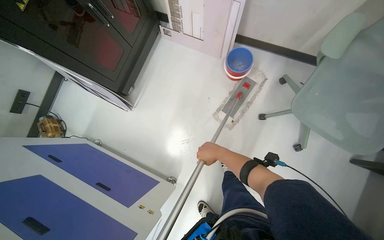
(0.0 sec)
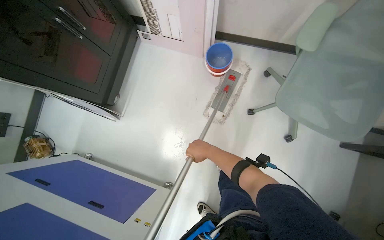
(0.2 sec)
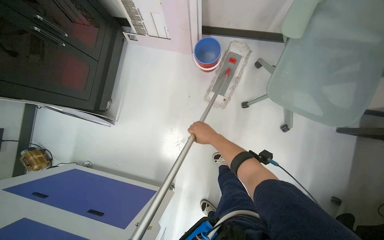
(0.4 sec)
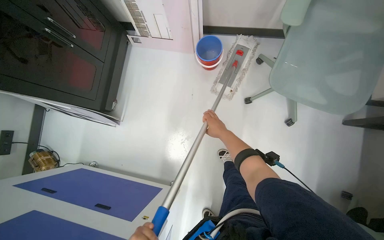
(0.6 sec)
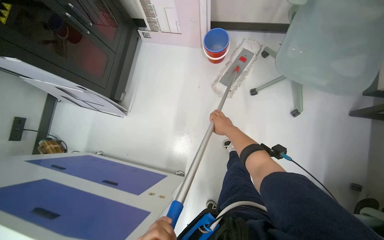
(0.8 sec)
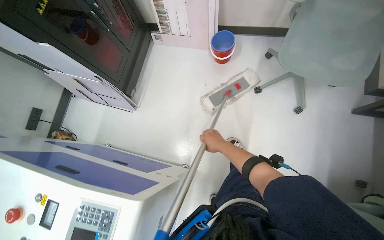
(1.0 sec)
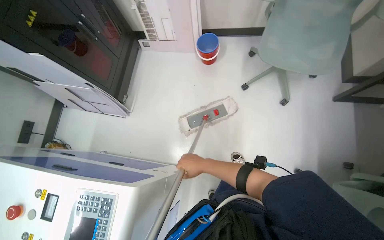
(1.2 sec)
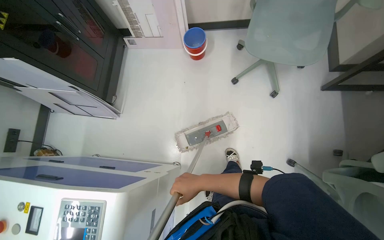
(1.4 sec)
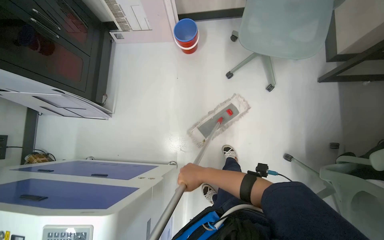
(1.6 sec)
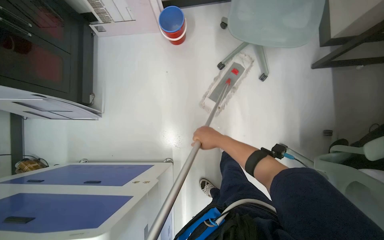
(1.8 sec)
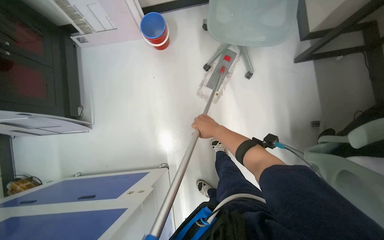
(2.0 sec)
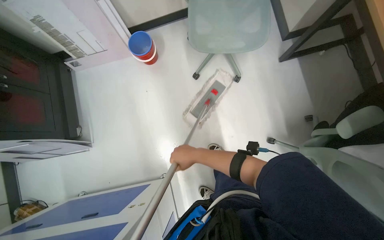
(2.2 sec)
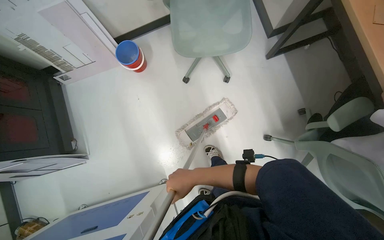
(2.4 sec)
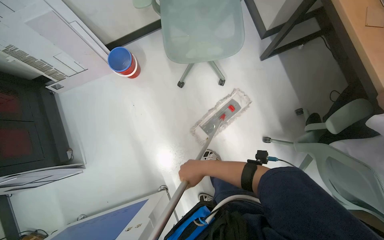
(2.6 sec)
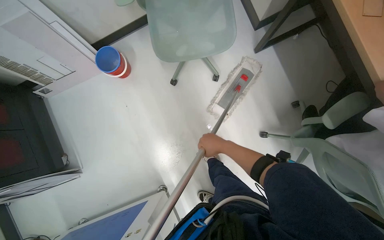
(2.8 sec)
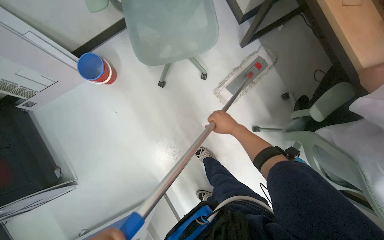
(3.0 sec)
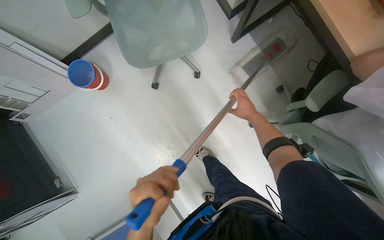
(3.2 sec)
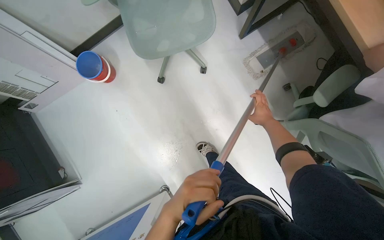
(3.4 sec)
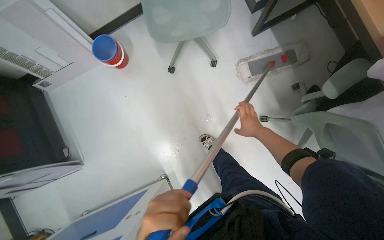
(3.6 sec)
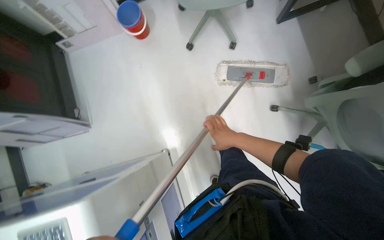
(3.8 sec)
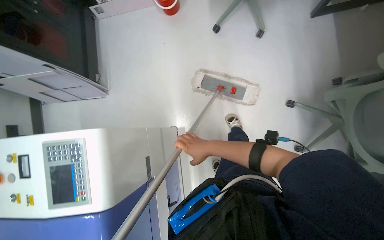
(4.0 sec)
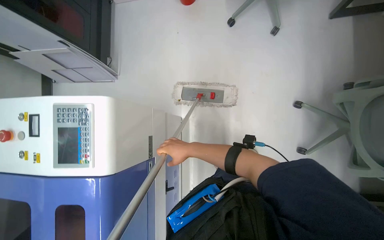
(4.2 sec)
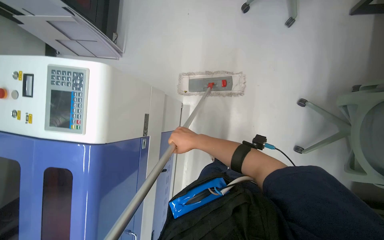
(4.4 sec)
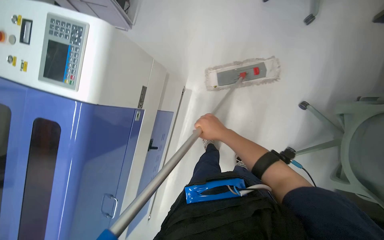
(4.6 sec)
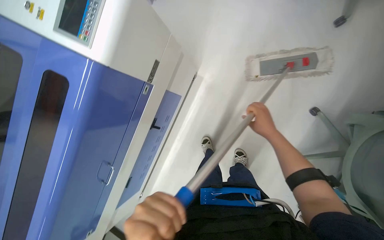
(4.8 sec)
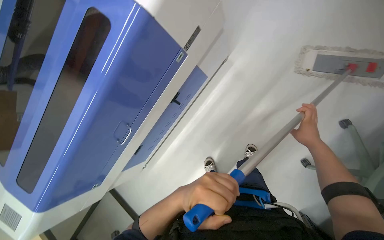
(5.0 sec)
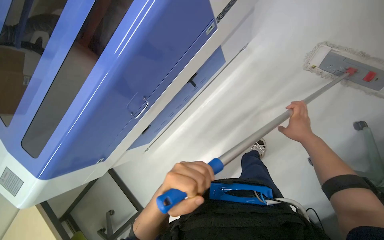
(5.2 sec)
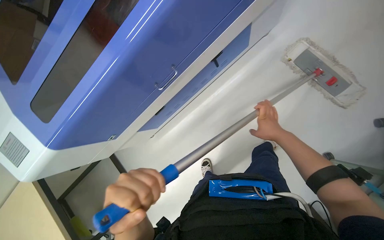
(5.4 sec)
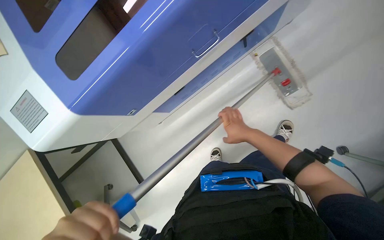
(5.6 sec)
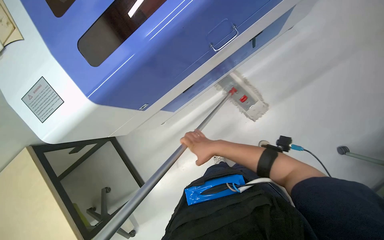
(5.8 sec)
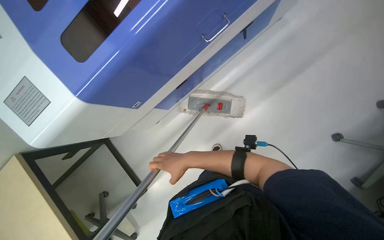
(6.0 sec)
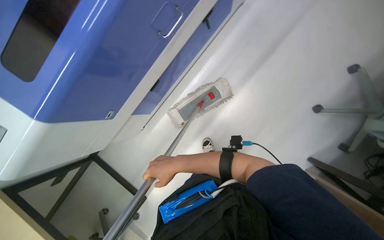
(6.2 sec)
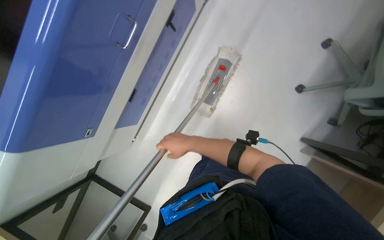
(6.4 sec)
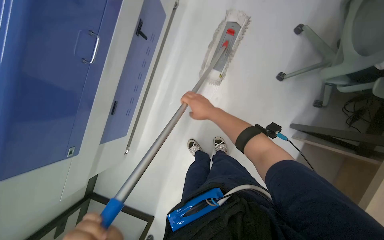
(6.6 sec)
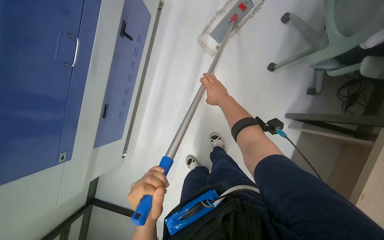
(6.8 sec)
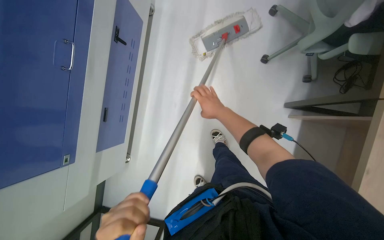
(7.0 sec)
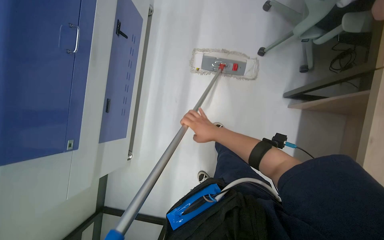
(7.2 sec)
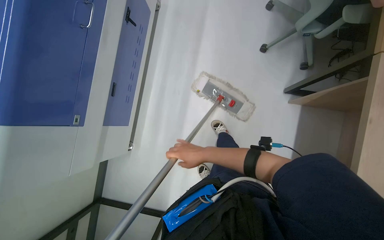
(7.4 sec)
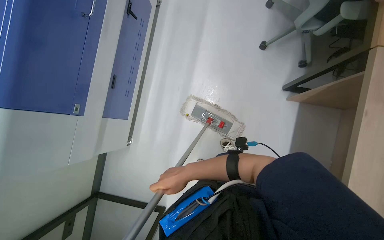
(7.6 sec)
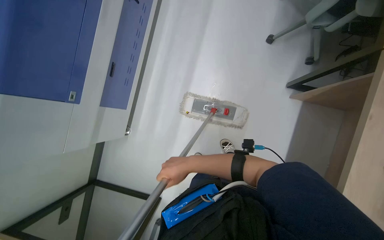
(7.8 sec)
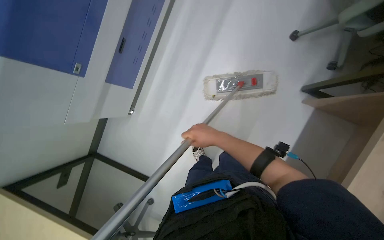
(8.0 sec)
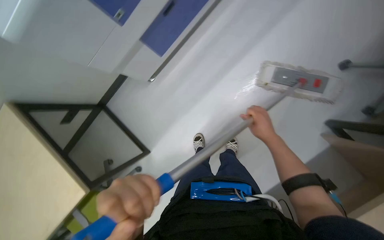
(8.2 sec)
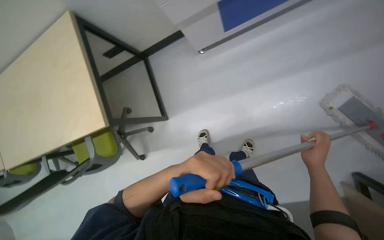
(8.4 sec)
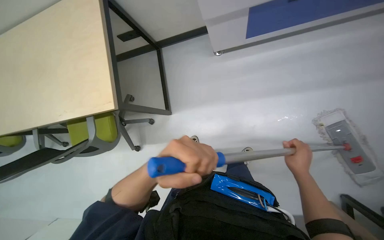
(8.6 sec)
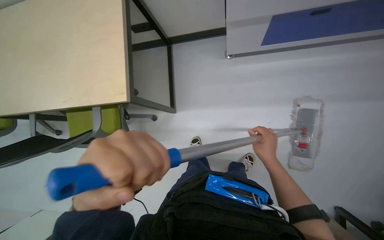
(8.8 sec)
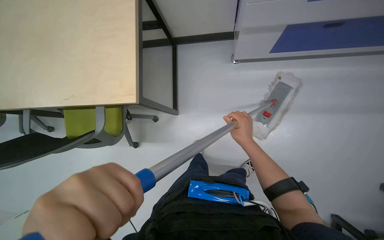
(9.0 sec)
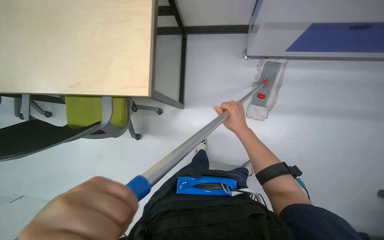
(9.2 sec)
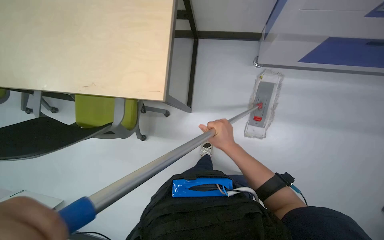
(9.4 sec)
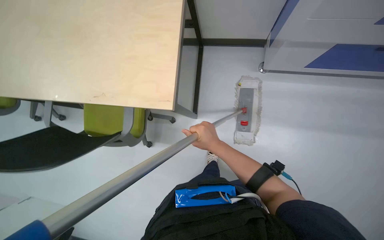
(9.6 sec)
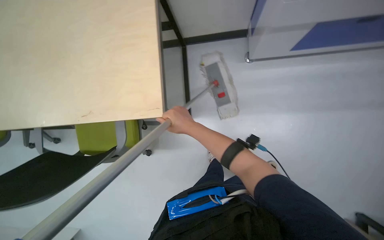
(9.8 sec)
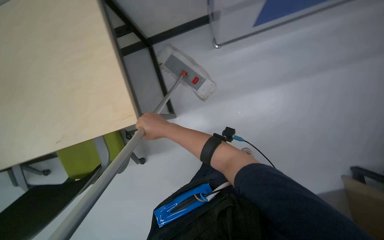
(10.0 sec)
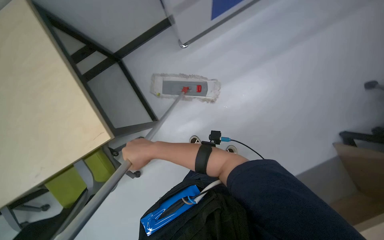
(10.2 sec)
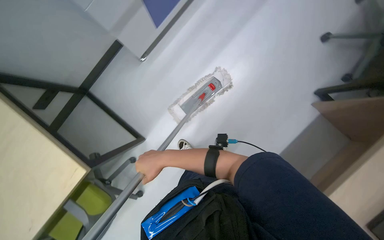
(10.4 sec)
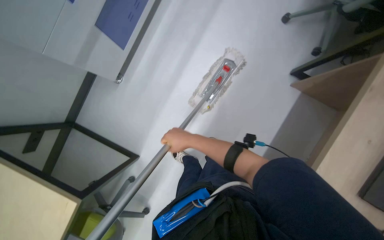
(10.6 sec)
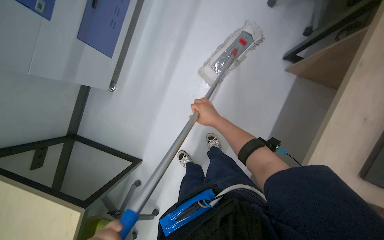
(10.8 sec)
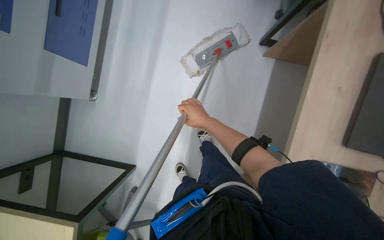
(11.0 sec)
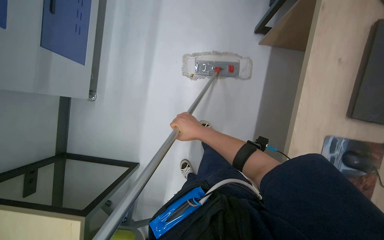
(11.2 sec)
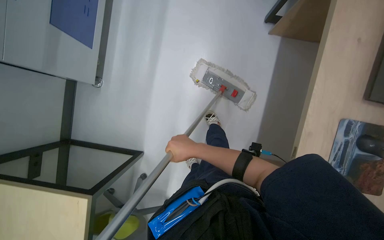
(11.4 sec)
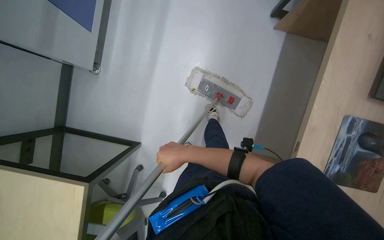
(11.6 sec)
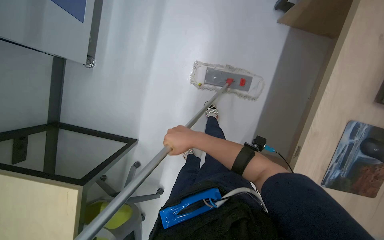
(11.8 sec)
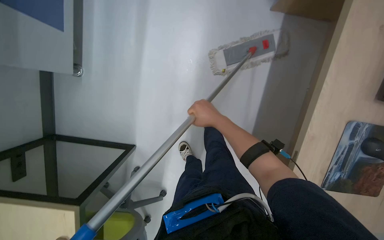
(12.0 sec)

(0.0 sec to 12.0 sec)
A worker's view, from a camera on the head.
Job: mopping floor.
The whole recording: Mopping office floor. The worker mops the office floor, moving chairs and opening a glass door to clean the entire area.
0.0 sec - 1.6 sec: The right hand is displaced down the picture by some 40 cm.
1.6 sec - 3.0 sec: Everything in view rotates some 30 degrees counterclockwise. The right hand goes up and down the picture, some 15 cm each way, reversing 2 times.
3.0 sec - 4.4 sec: The camera is carried some 60 cm. Everything in view rotates about 35 degrees clockwise.
4.4 sec - 6.0 sec: The view tips downward by about 15 degrees. The scene turns about 40 degrees clockwise in the picture.
6.0 sec - 7.6 sec: The right hand travels up the picture and back again, some 35 cm each way.
7.6 sec - 9.0 sec: The camera is carried about 40 cm. The wearer looks some 20 degrees further downward. The scene turns approximately 75 degrees clockwise in the picture.
9.0 sec - 10.4 sec: The scene rotates counterclockwise by approximately 25 degrees.

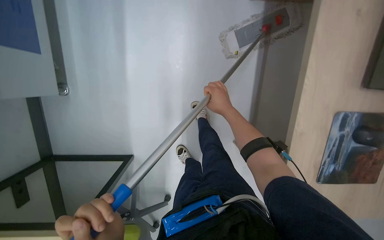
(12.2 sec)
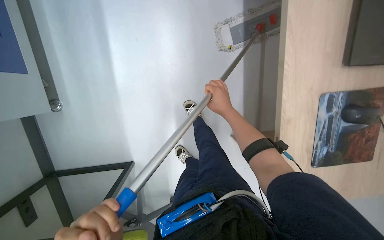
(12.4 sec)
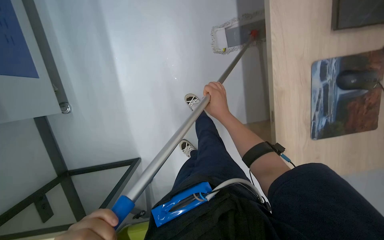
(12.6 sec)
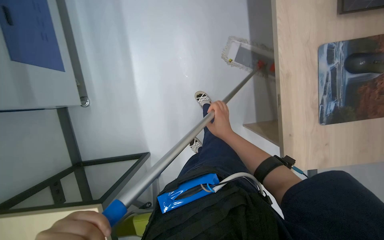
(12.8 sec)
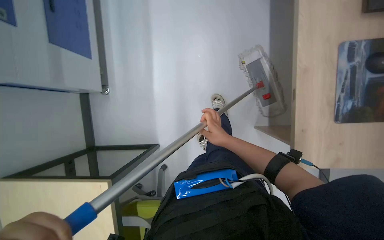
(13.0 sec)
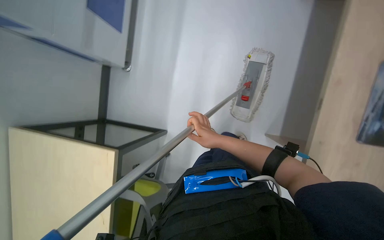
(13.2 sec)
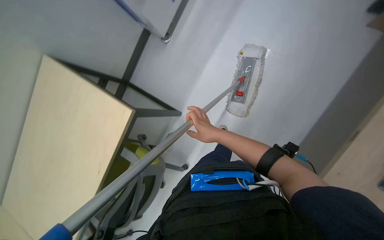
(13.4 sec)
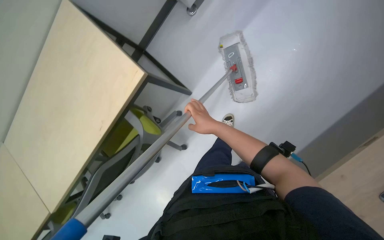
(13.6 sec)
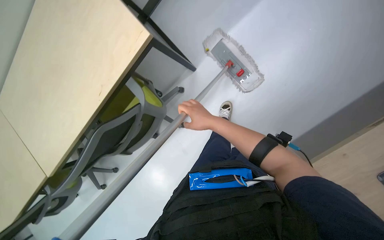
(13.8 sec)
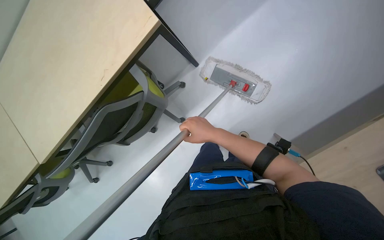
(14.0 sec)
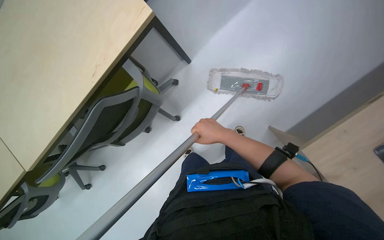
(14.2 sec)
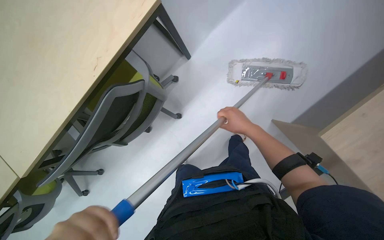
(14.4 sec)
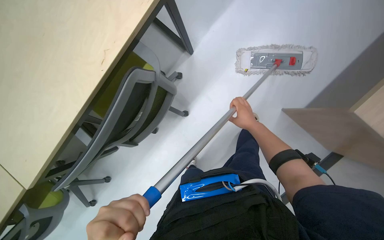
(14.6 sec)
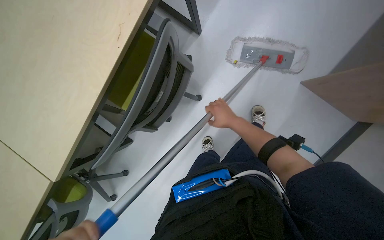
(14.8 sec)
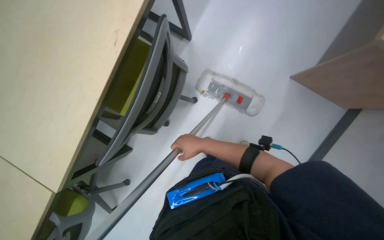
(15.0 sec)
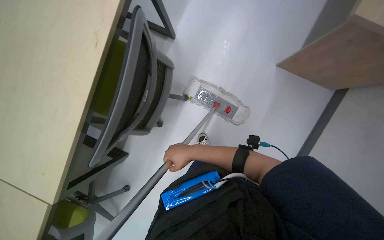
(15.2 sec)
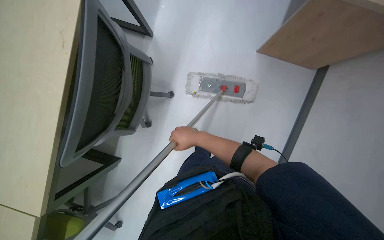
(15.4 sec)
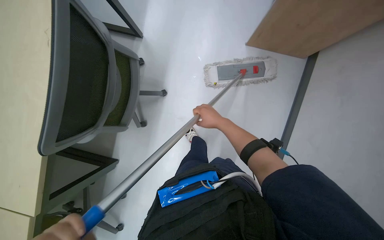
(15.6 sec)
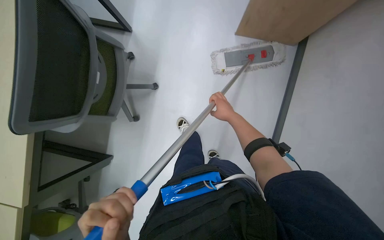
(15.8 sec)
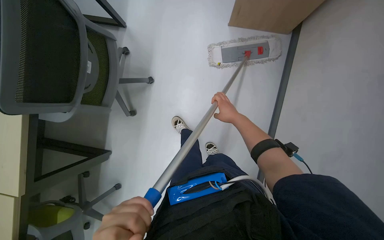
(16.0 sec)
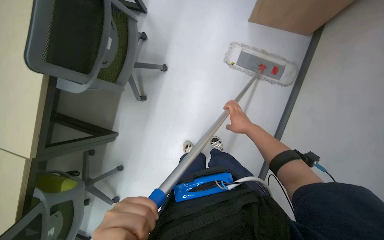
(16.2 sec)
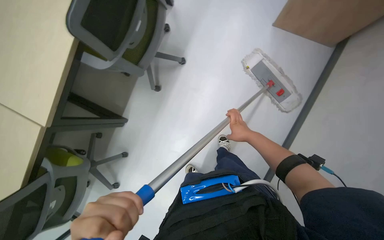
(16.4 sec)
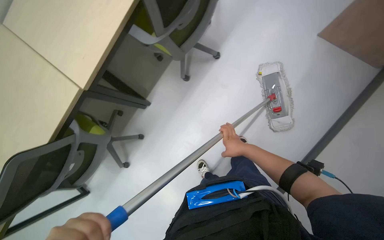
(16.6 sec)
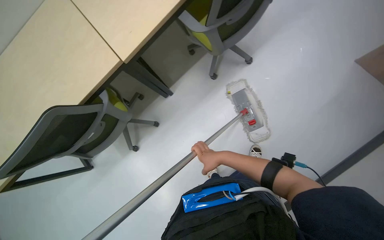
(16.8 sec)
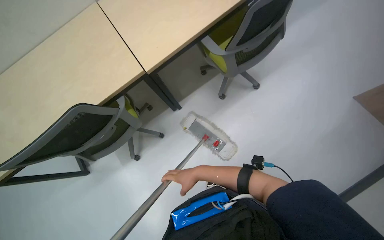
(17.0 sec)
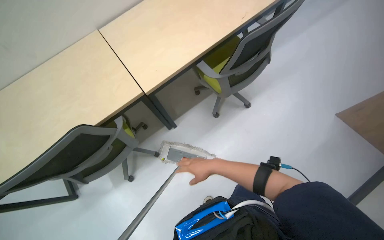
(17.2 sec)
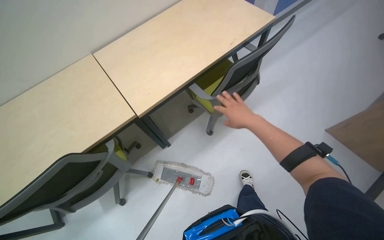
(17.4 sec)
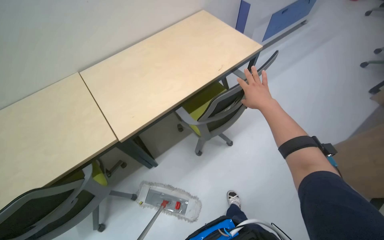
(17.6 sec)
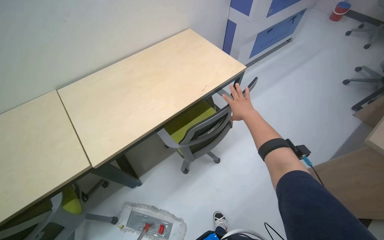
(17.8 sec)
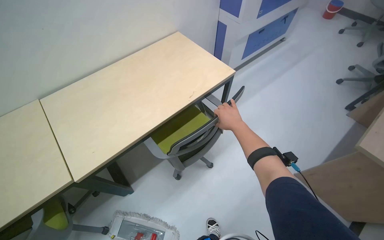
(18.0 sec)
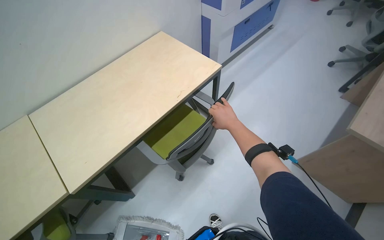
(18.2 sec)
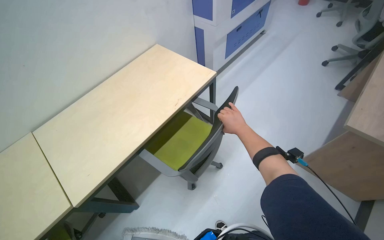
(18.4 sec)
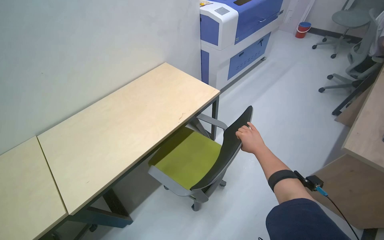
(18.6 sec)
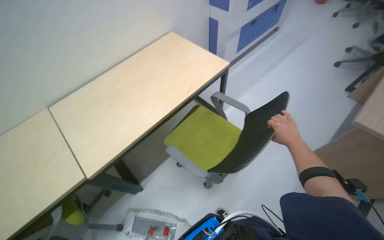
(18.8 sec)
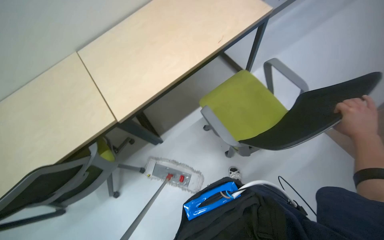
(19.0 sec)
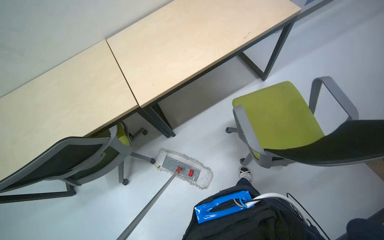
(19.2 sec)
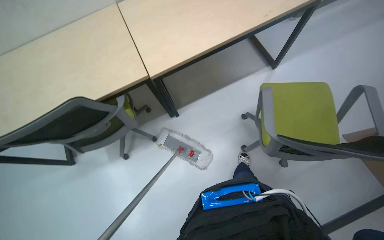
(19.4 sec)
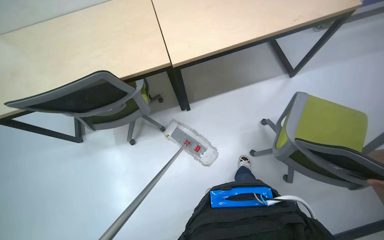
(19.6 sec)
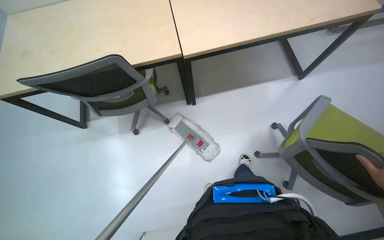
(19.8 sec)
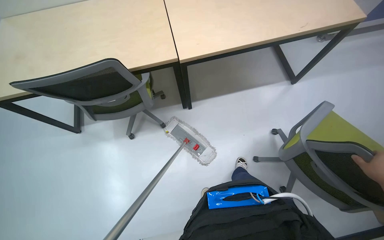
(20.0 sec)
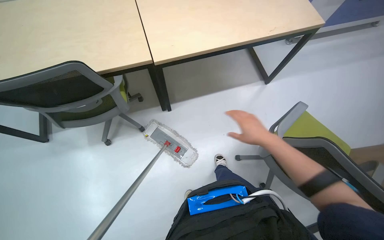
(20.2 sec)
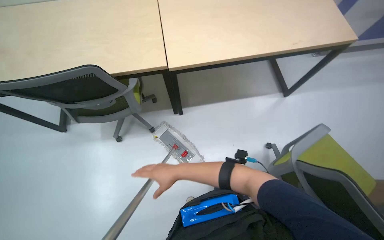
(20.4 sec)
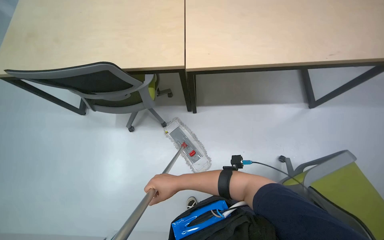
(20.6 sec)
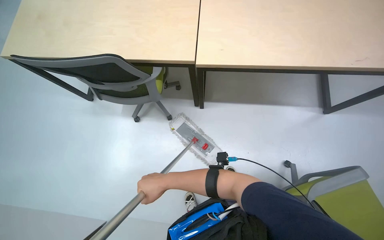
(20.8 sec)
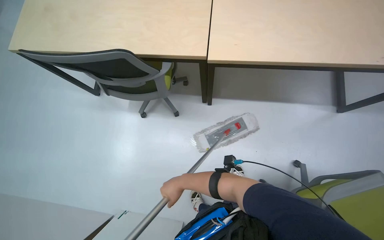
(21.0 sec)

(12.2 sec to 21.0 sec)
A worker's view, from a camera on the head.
Job: mopping floor.
The whole recording: Mopping office floor. The worker mops the office floor, moving chairs and opening a glass door to clean the entire area.
12.2 sec - 13.6 sec: The camera travels some 40 cm. The wearer looks about 45 degrees further to the left.
13.6 sec - 15.2 sec: The right hand is displaced down the picture and farther from the camera by roughly 25 cm, and goes to the right and returns, about 15 cm each way.
15.2 sec - 16.6 sec: The camera travels some 40 cm.
16.6 sec - 18.0 sec: The view tips upward by approximately 25 degrees.
